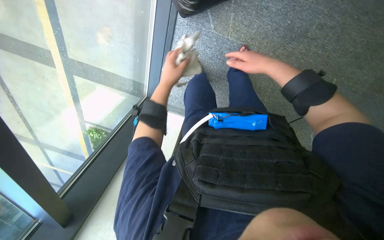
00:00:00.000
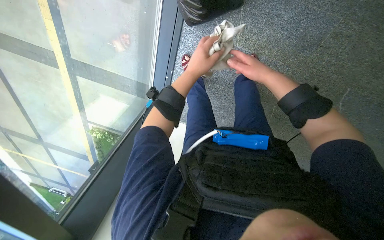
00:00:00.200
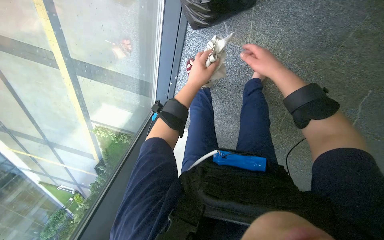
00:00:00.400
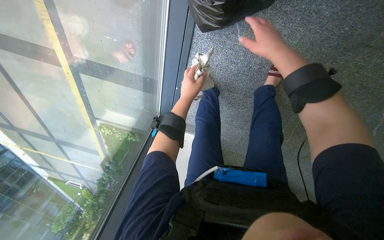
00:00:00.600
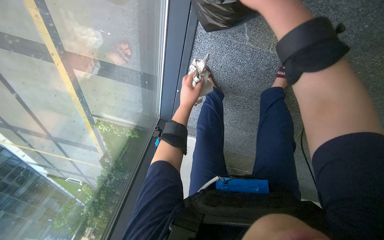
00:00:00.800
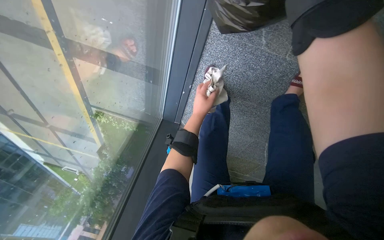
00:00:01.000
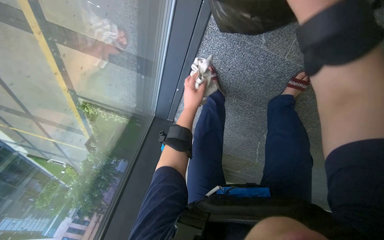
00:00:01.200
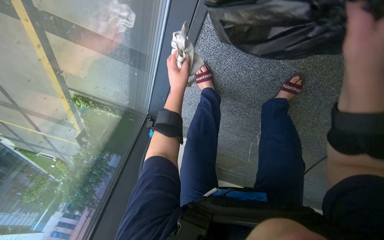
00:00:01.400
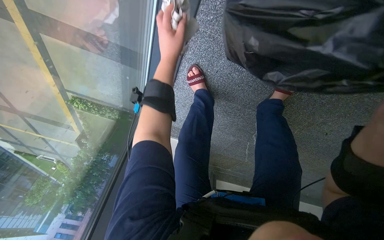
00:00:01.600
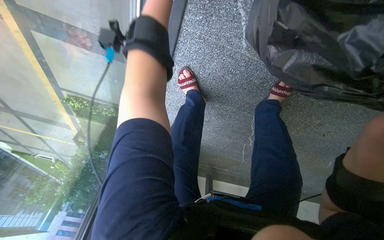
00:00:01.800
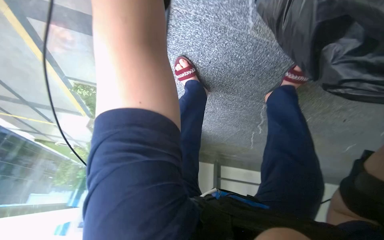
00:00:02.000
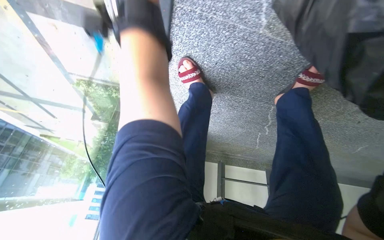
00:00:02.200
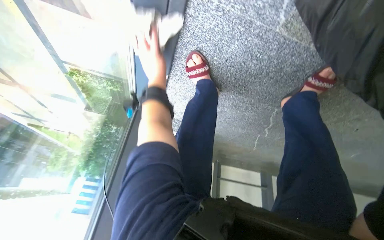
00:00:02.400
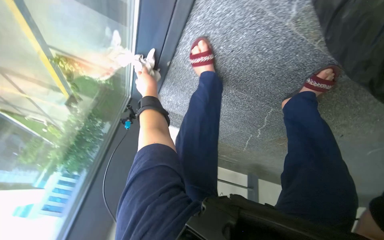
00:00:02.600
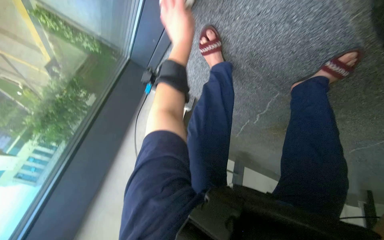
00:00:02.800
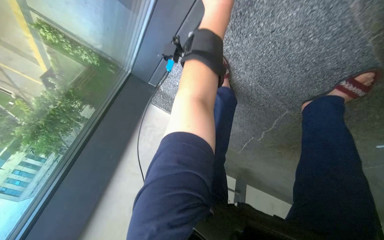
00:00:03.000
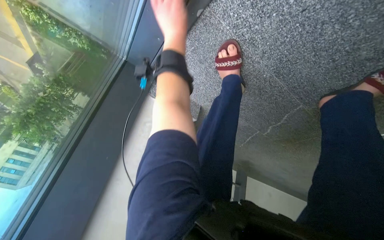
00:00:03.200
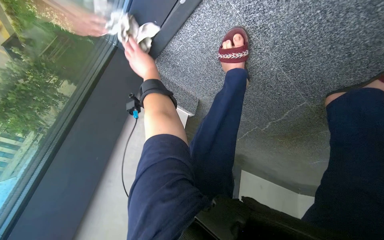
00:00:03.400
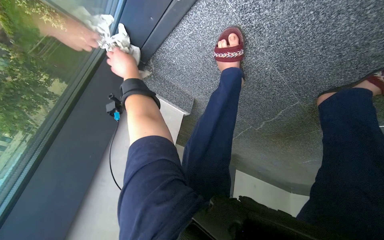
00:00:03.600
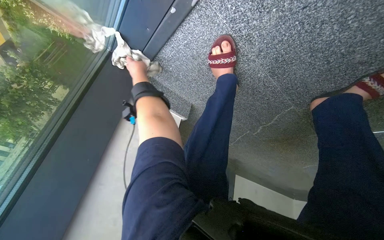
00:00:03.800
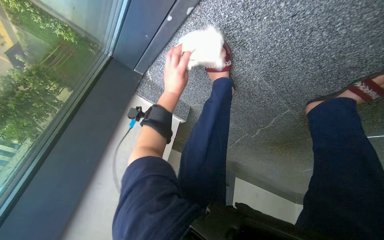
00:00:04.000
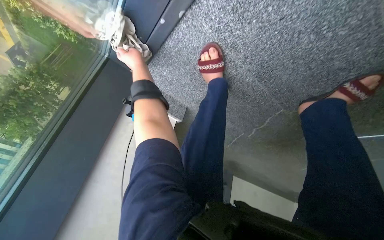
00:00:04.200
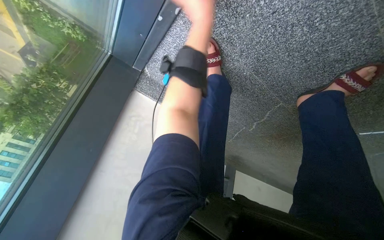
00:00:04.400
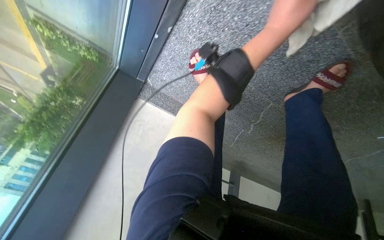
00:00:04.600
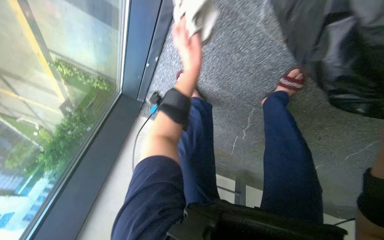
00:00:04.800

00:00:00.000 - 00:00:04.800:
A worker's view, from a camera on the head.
Job: wiping surfaces.
The whole recording: Wiping window frame. The worker wipes the window frame with a cloth.
00:00:00.000 - 00:00:01.600: The wearer moves about 50 cm. The camera pitches downward, by approximately 15 degrees.
00:00:01.600 - 00:00:03.200: The wearer looks approximately 15 degrees further downward.

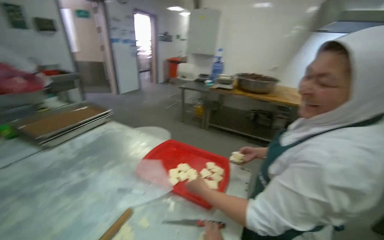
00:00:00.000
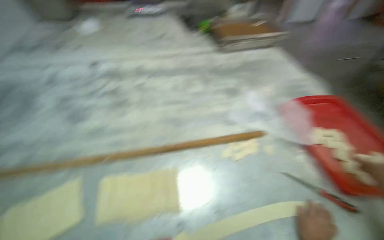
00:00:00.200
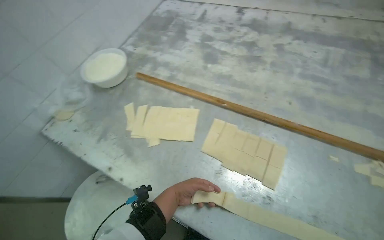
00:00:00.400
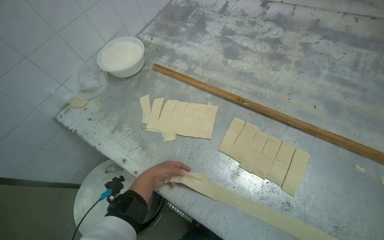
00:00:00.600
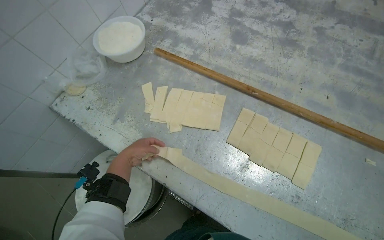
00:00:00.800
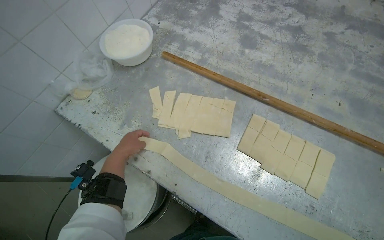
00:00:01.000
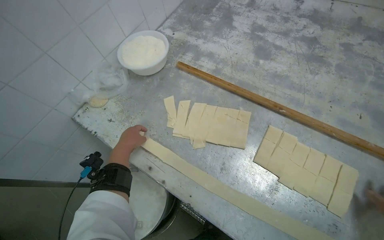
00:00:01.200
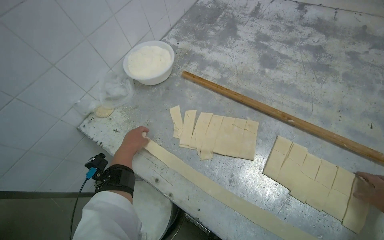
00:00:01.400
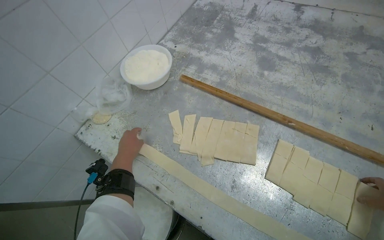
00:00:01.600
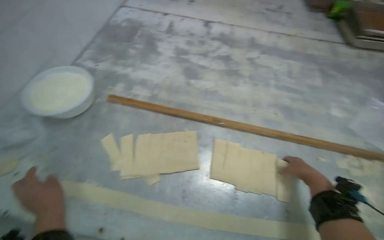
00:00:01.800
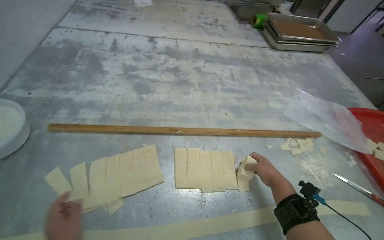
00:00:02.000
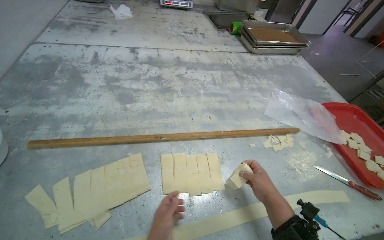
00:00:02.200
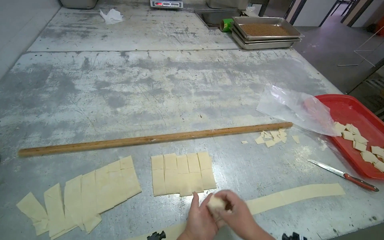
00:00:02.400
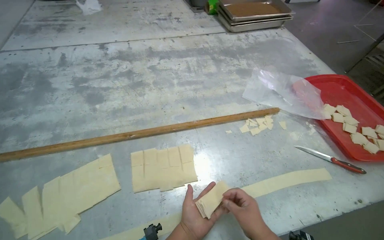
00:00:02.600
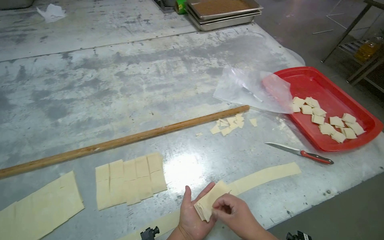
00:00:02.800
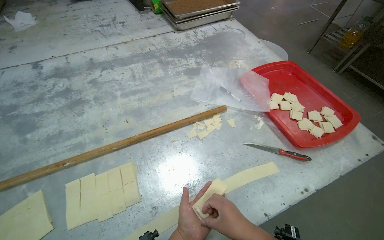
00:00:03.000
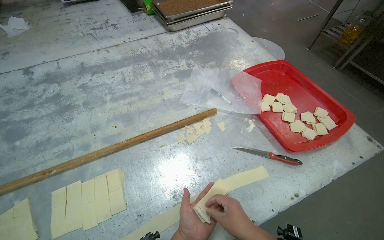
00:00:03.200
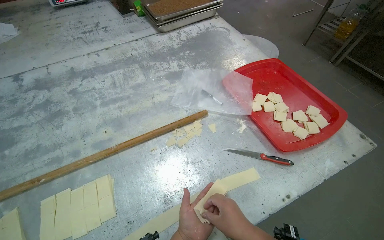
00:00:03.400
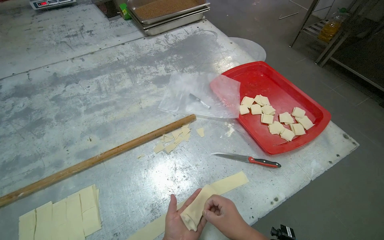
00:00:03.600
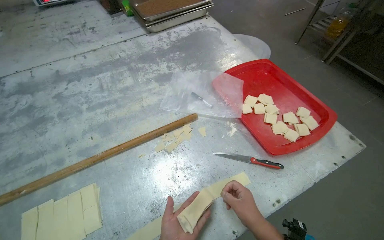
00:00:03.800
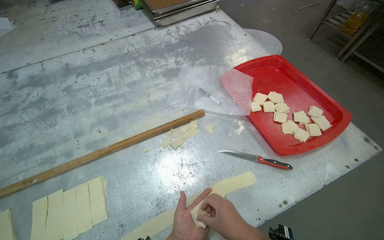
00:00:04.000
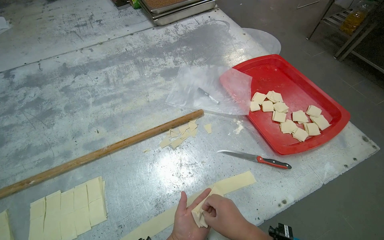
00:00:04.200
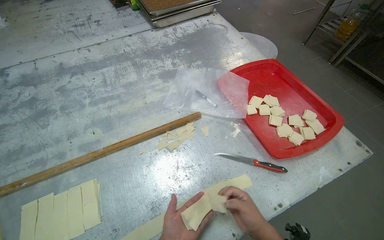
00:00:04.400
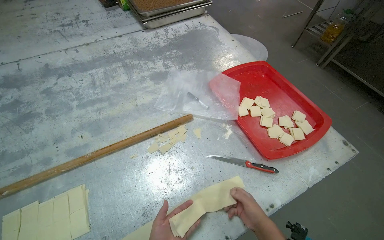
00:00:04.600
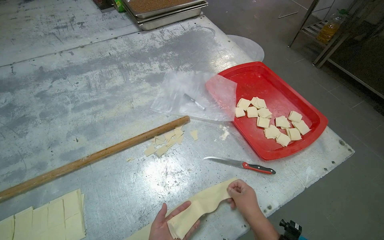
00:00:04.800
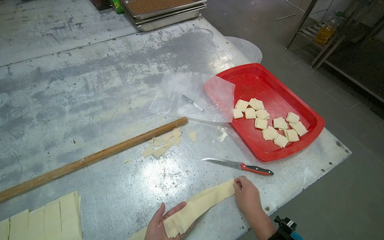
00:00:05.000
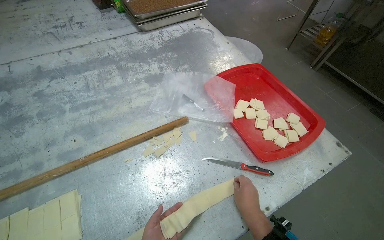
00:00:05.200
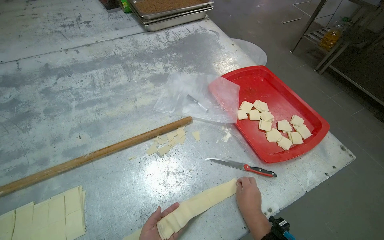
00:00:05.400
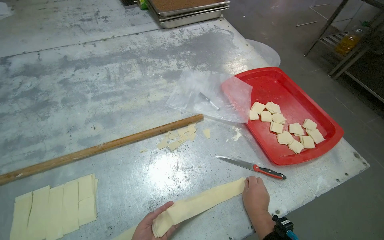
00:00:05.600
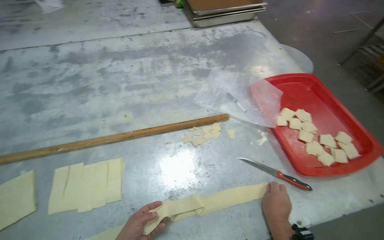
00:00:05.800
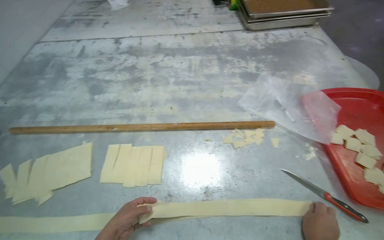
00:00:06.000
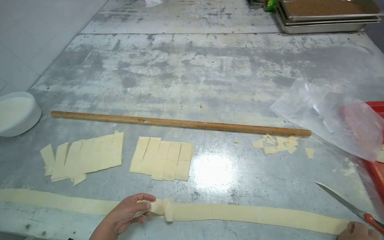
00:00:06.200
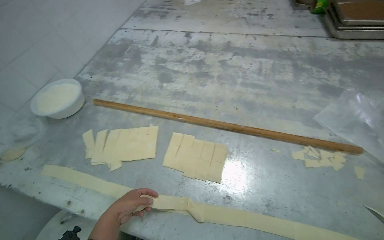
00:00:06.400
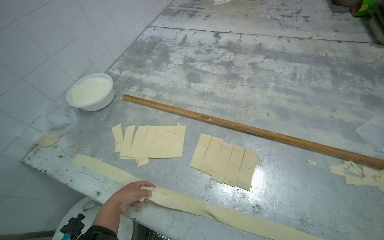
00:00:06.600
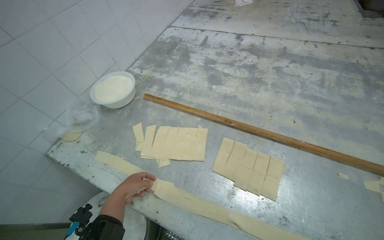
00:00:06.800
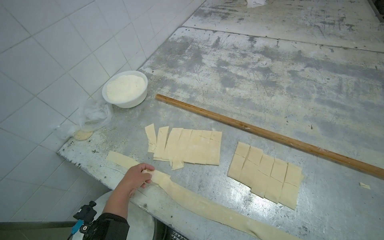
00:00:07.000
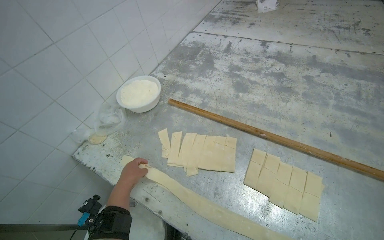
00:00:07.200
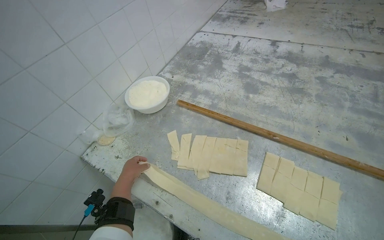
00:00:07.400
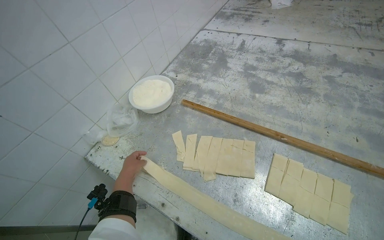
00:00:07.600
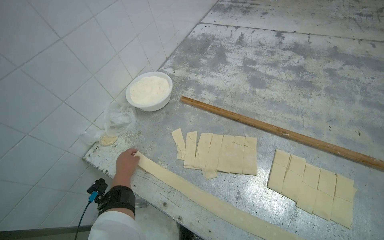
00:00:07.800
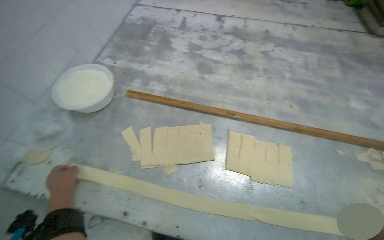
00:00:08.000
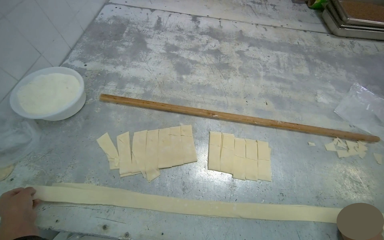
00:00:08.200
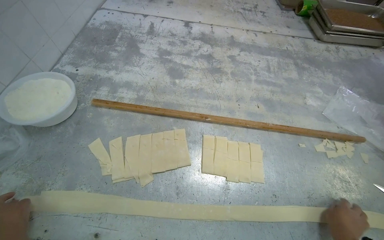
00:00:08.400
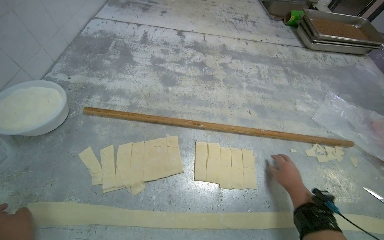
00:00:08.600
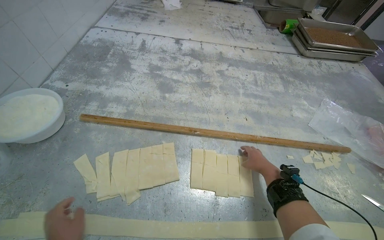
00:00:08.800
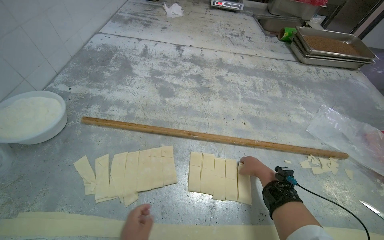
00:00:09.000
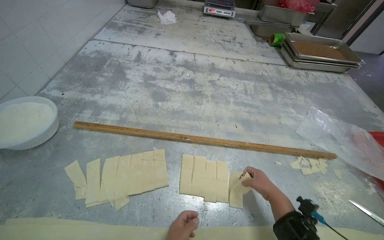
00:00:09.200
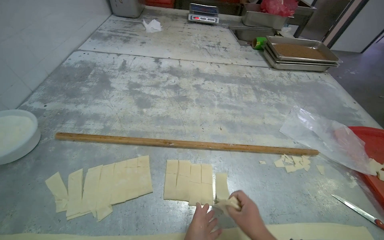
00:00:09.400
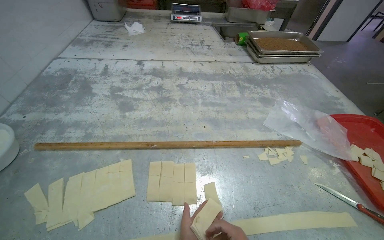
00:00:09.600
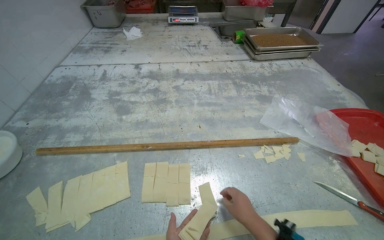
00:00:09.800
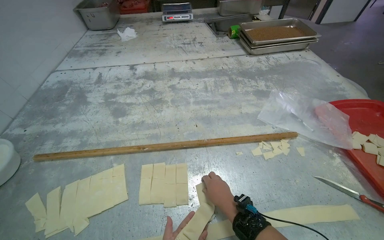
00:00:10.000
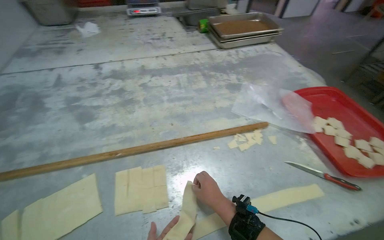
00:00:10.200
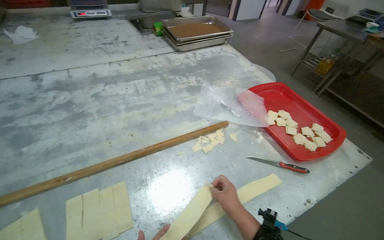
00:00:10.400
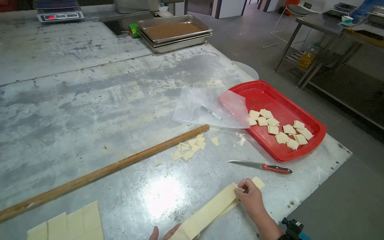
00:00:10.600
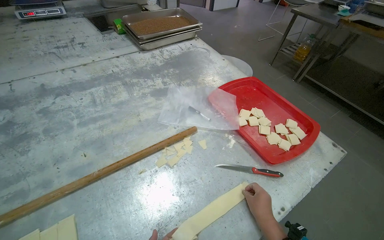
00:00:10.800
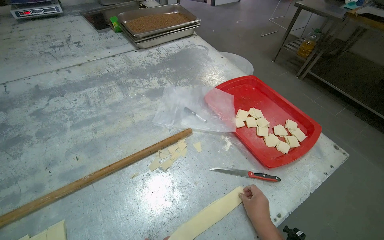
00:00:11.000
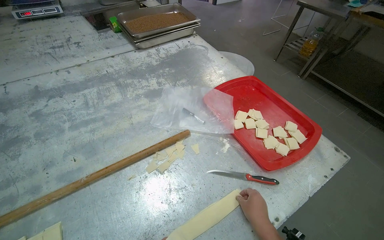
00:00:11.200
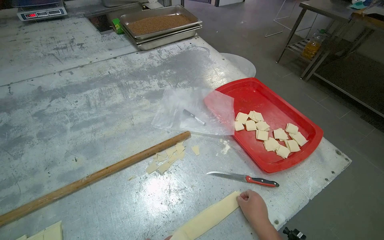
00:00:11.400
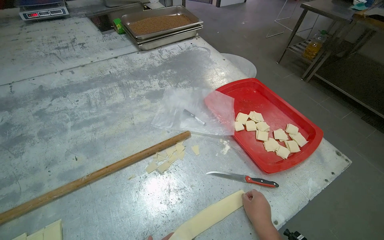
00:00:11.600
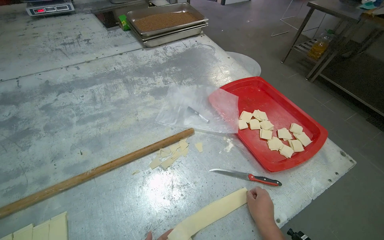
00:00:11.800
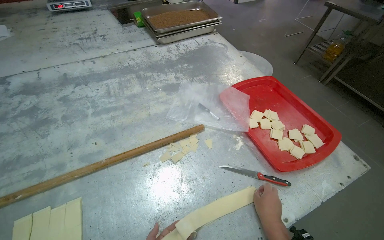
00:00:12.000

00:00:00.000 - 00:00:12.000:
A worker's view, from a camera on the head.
Job: preparing food.
The whole recording: Folding dough strips. The worker folds long strips of dough on the table.
00:00:01.600 - 00:00:03.000: The head travels approximately 50 cm. The head rotates approximately 55 degrees to the right.
00:00:04.400 - 00:00:06.000: The wearer's head swings approximately 25 degrees to the left.
00:00:06.000 - 00:00:07.600: The camera travels approximately 50 cm. The wearer looks approximately 30 degrees further to the left.
00:00:07.600 - 00:00:09.000: The head turns to the right by roughly 30 degrees.
00:00:09.000 - 00:00:10.400: The head rotates approximately 30 degrees to the right.
00:00:10.400 - 00:00:12.000: The right hand heads to the right, covering approximately 20 cm.

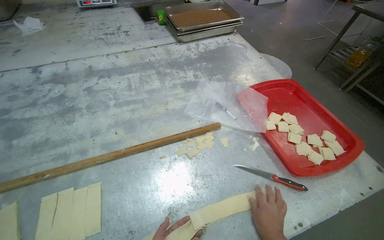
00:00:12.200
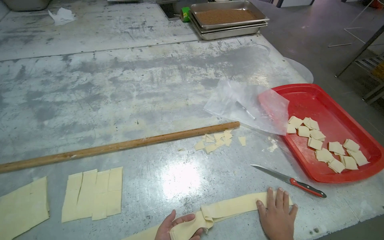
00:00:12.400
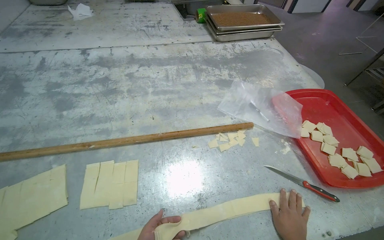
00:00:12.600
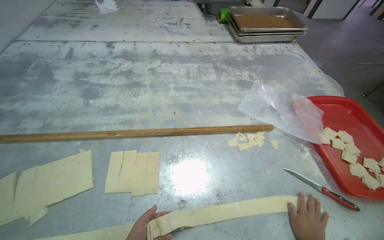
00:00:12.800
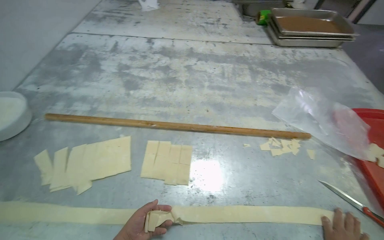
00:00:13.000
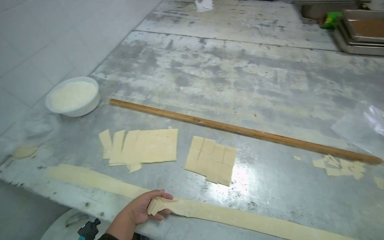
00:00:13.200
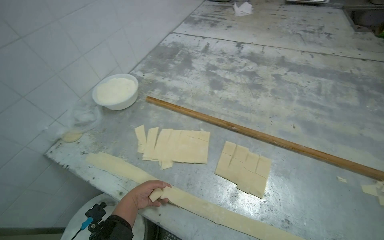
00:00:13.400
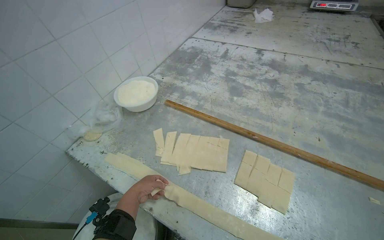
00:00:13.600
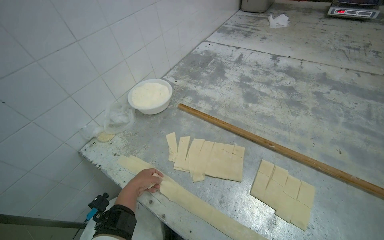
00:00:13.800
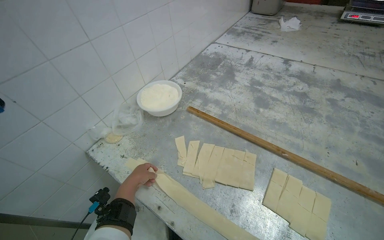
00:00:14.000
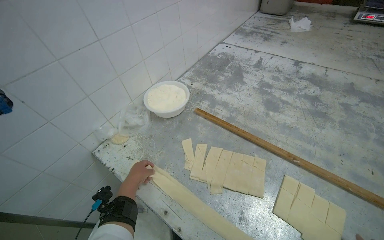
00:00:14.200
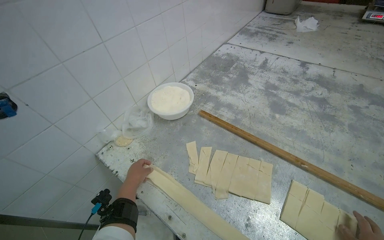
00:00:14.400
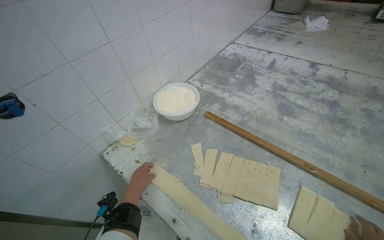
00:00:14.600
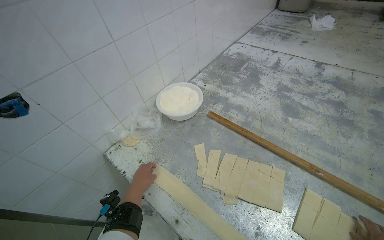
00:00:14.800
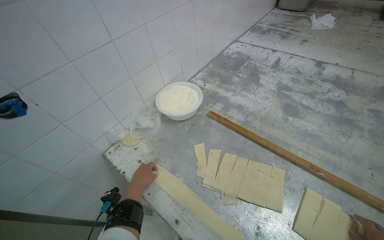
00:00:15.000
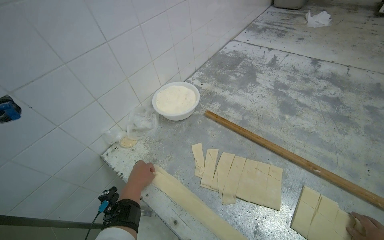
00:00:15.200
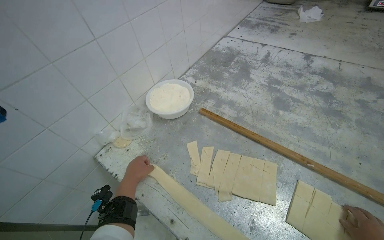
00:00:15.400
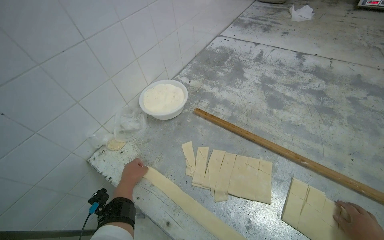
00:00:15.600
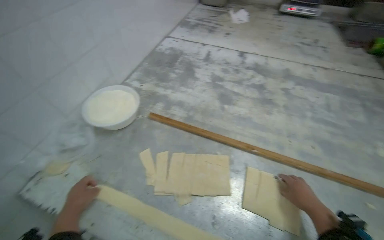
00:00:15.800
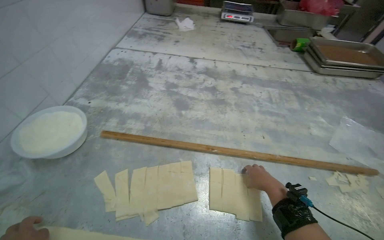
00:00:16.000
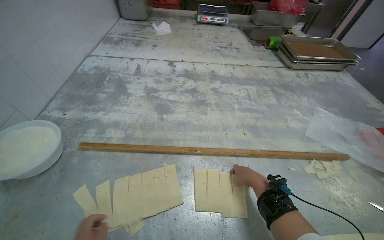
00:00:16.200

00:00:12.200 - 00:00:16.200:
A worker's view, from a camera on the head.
Job: preparing food.
The whole recording: Folding dough strips. The worker folds long strips of dough on the table.
00:00:12.200 - 00:00:13.600: The head travels roughly 50 cm. The head turns to the left by approximately 50 degrees.
00:00:14.800 - 00:00:16.200: The wearer's head swings roughly 40 degrees to the right.
